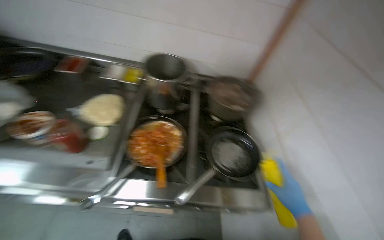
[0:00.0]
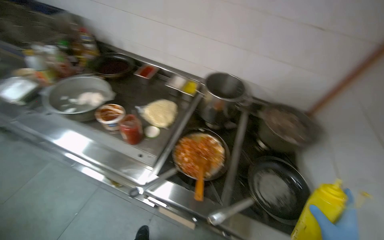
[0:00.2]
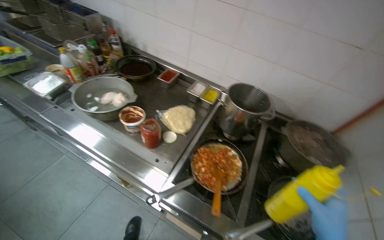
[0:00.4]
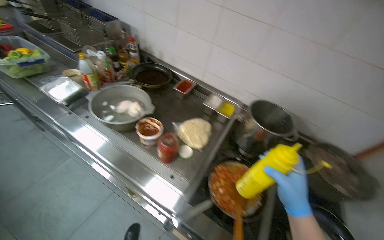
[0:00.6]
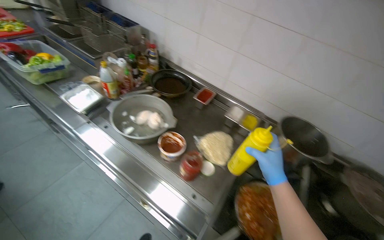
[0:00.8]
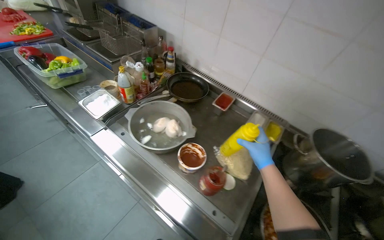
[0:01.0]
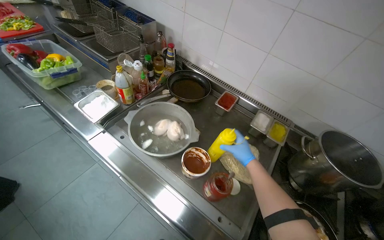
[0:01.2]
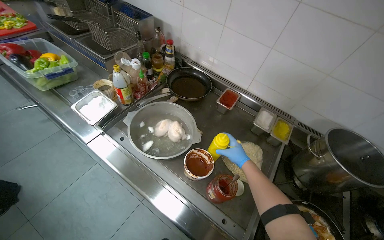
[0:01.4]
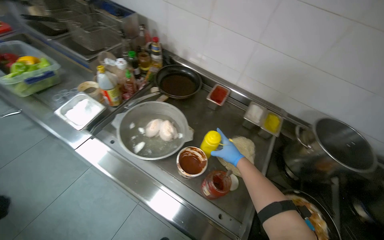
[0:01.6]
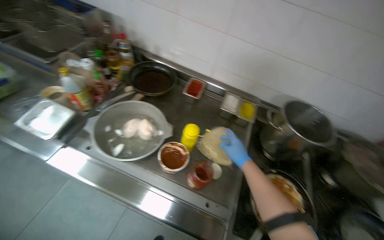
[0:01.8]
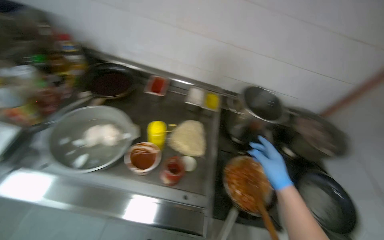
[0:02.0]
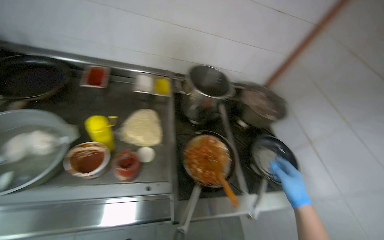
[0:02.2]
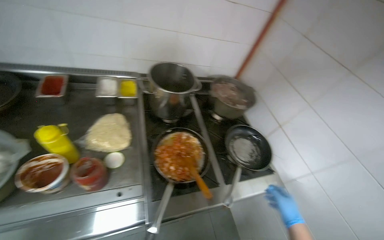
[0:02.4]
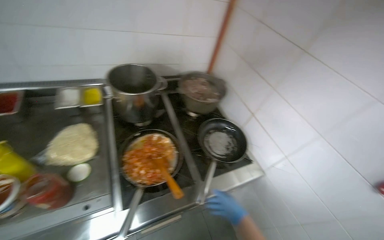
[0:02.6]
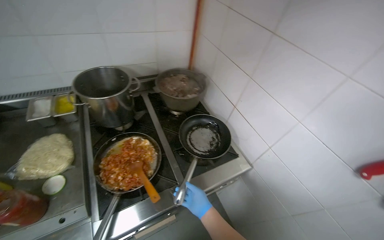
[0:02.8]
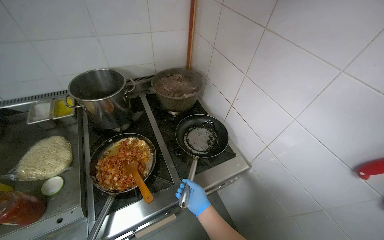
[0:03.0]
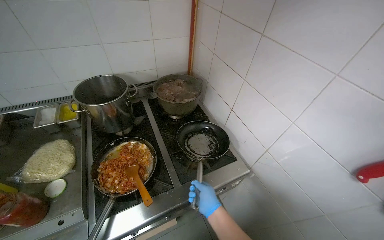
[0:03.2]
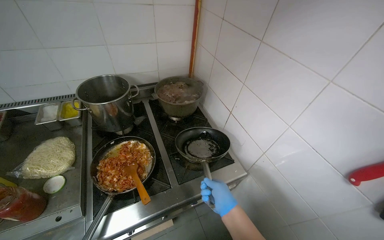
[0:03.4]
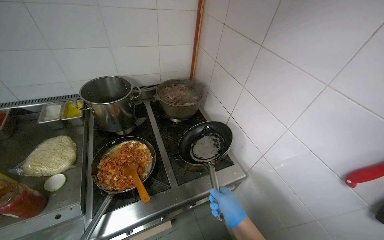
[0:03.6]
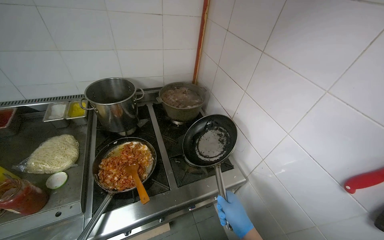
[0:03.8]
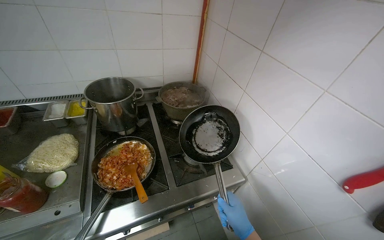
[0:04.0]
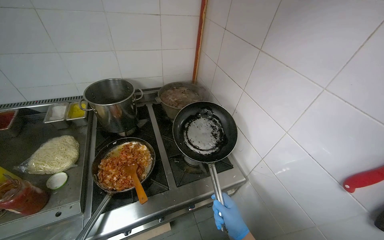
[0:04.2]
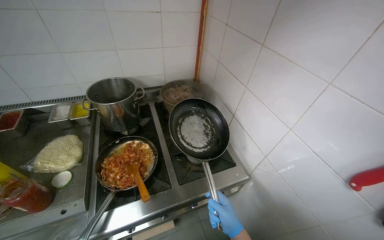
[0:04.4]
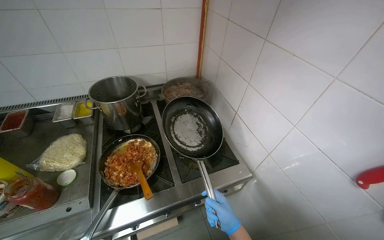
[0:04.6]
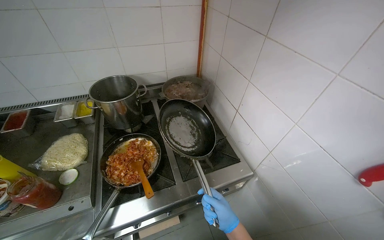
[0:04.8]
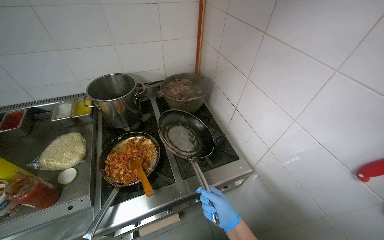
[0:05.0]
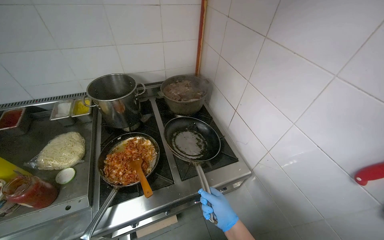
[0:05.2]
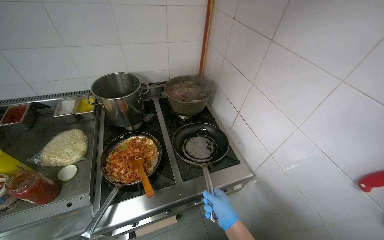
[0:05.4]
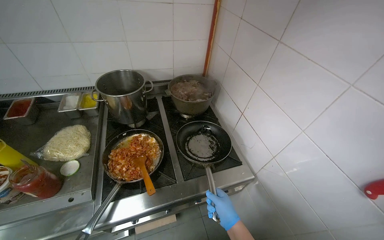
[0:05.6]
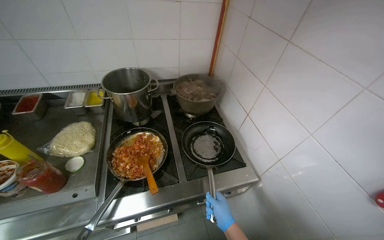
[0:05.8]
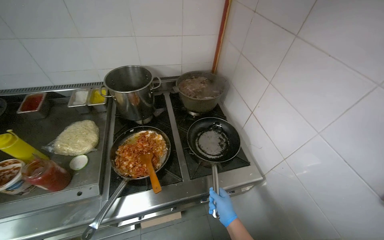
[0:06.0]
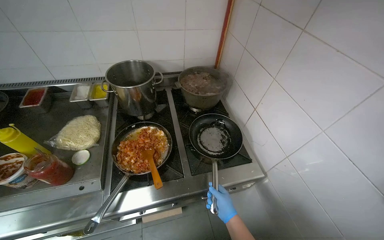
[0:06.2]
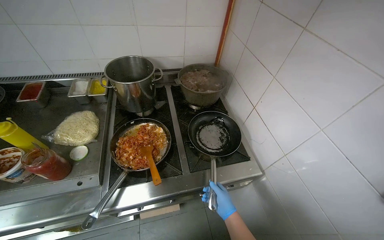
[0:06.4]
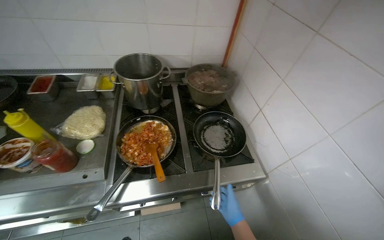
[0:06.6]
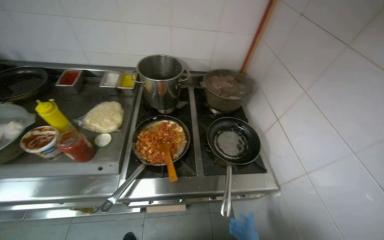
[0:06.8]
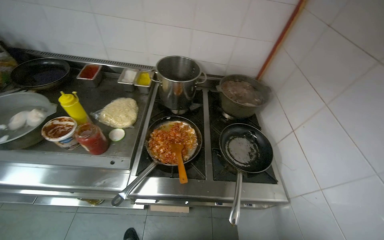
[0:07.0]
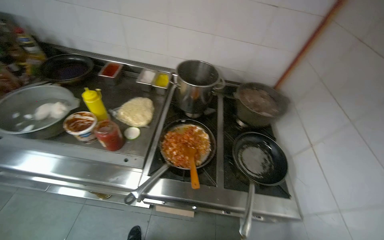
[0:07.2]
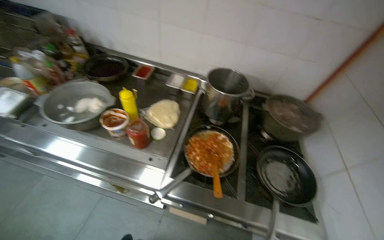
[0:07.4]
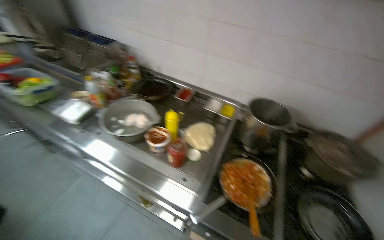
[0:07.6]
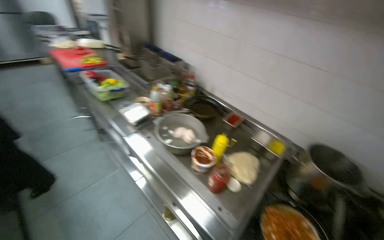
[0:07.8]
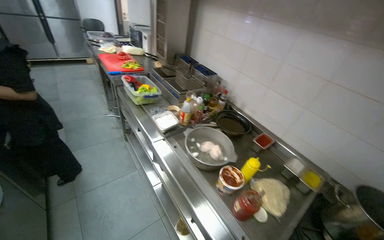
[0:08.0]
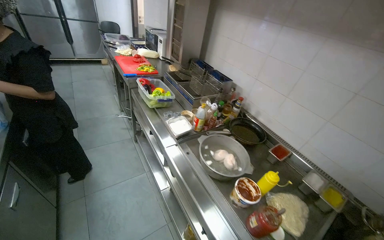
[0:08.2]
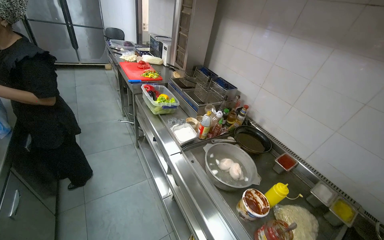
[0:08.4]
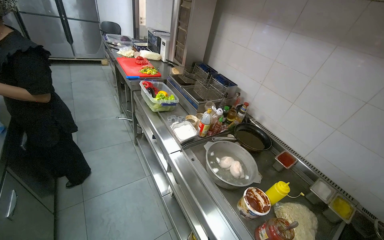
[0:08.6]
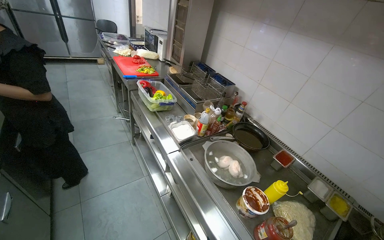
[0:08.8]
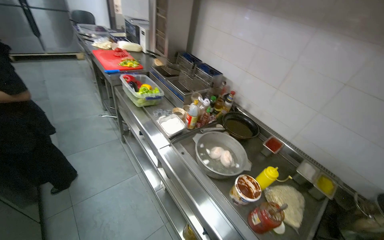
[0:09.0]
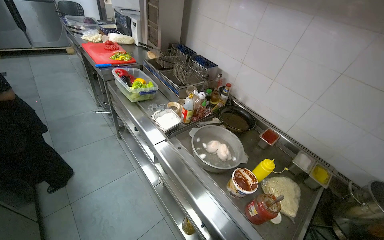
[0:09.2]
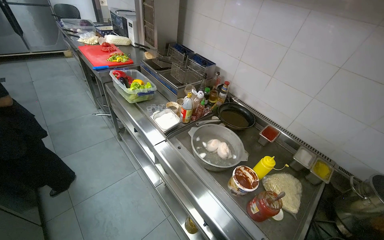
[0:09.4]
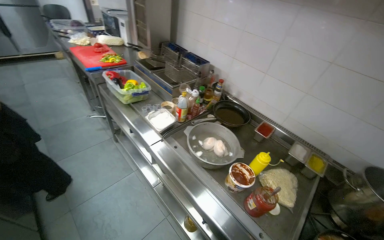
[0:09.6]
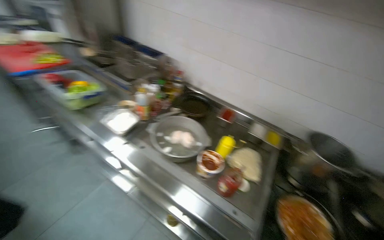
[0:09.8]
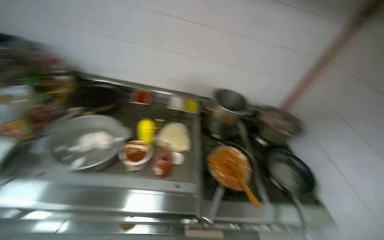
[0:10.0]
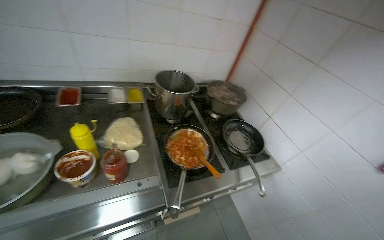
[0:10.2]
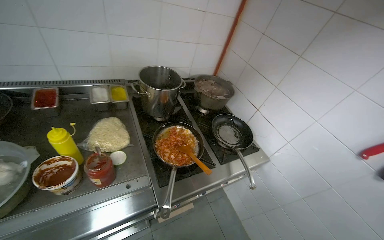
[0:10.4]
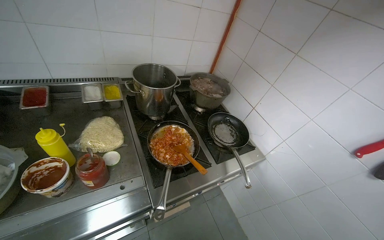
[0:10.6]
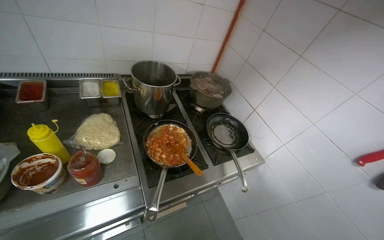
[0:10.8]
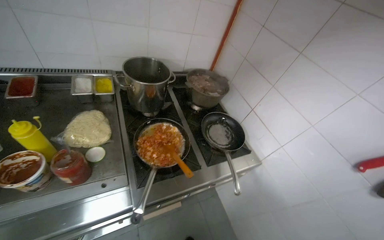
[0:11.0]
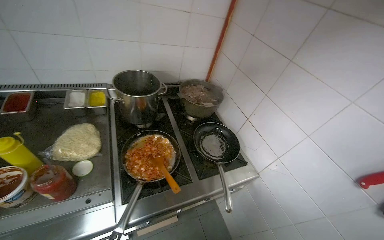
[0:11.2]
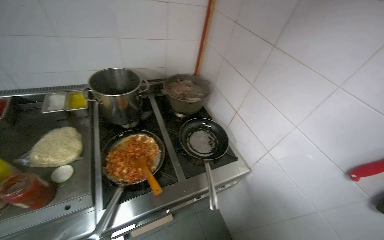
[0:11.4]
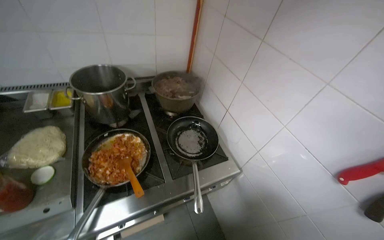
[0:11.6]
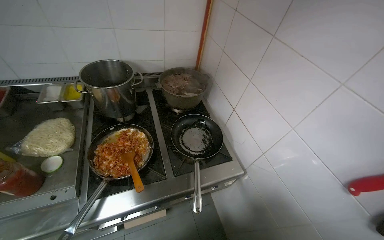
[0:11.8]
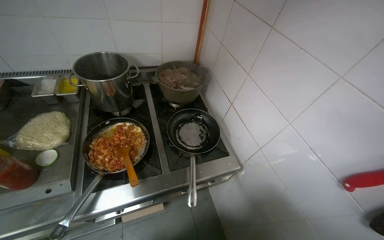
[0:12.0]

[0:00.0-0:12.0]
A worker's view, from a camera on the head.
Job: cooking food.
The whole recording: Preparing and cooking vegetables in pan. The worker takes a pan, adds oil, transfers chopped vegetables to it, and begins stirring them on the stove.
0:00.0 to 0:01.6: The head travels roughly 60 cm. The head turns to the left by some 30 degrees.
0:01.6 to 0:03.0: The camera travels about 60 cm. The head rotates approximately 55 degrees to the right.
0:03.0 to 0:04.4: The right hand is displaced to the right and nearer to the camera by some 15 cm.
0:06.0 to 0:07.6: The head rotates roughly 40 degrees to the left.
0:07.6 to 0:09.0: The wearer looks some 25 degrees further to the left.
0:09.0 to 0:10.4: The head turns to the right by roughly 75 degrees. The wearer looks roughly 20 degrees further downward.
0:10.4 to 0:12.0: The head travels about 40 cm.

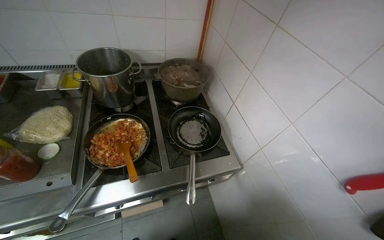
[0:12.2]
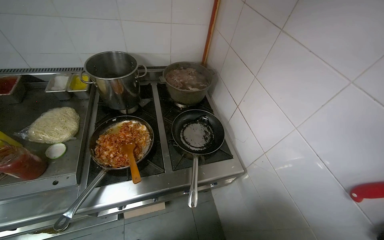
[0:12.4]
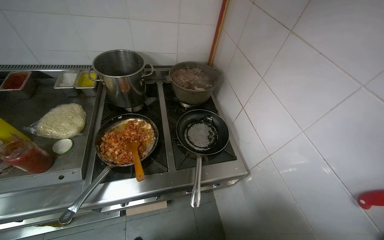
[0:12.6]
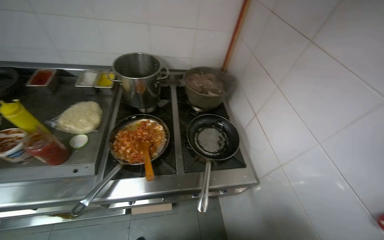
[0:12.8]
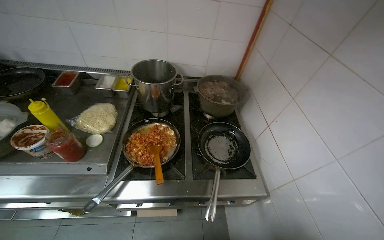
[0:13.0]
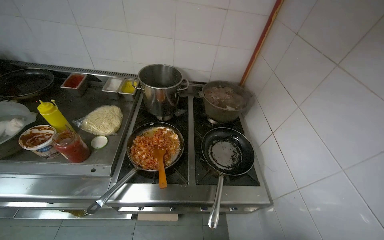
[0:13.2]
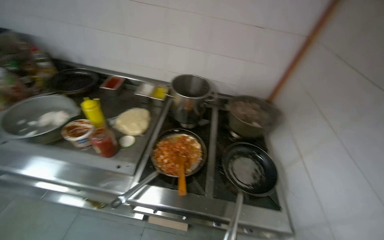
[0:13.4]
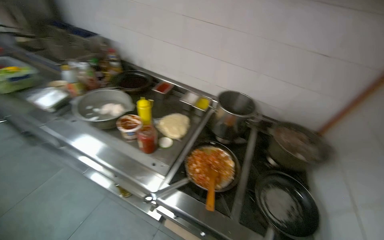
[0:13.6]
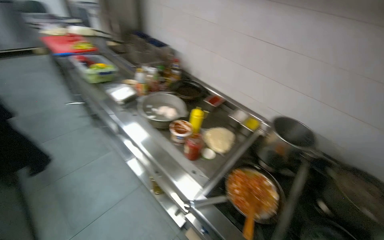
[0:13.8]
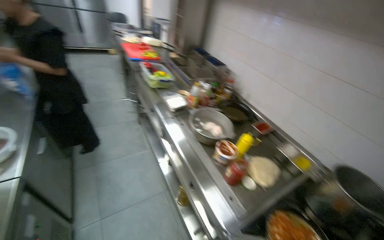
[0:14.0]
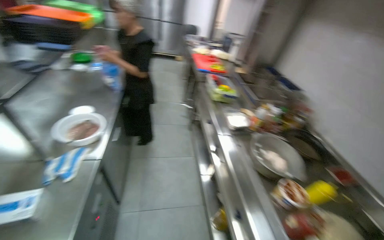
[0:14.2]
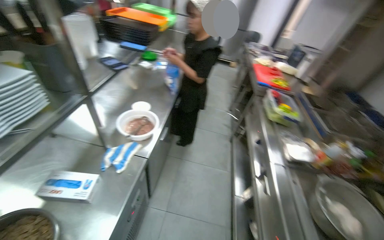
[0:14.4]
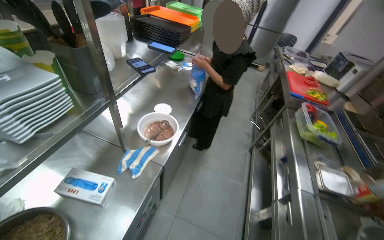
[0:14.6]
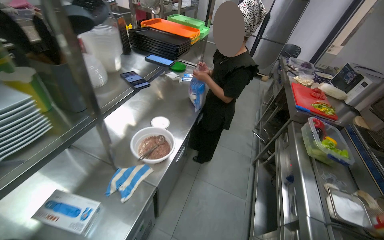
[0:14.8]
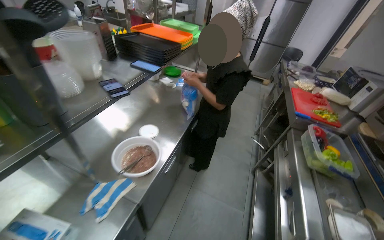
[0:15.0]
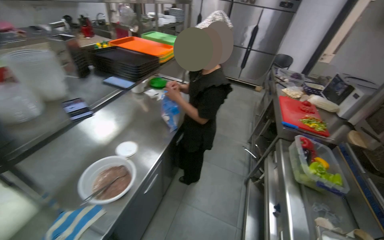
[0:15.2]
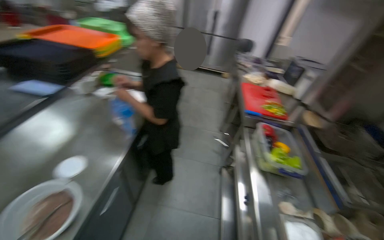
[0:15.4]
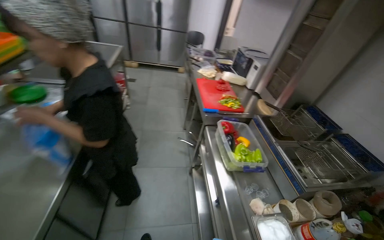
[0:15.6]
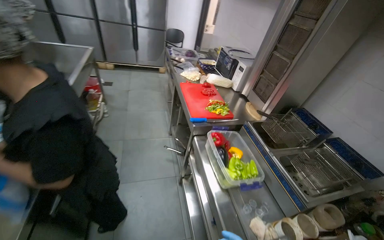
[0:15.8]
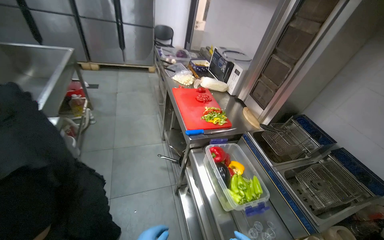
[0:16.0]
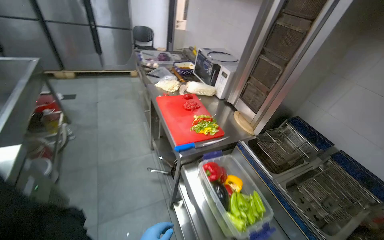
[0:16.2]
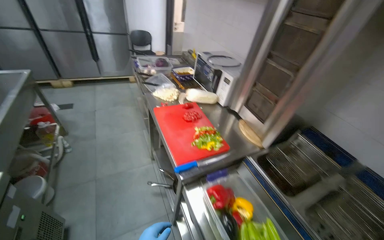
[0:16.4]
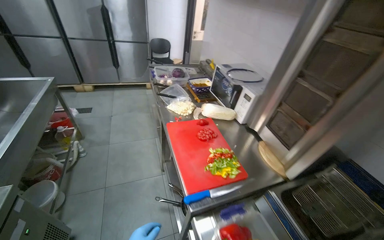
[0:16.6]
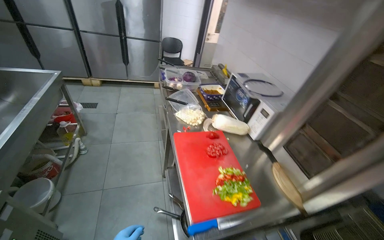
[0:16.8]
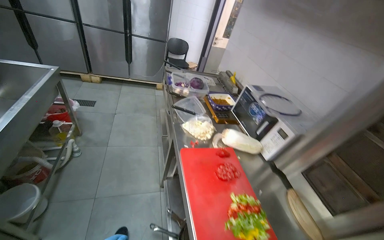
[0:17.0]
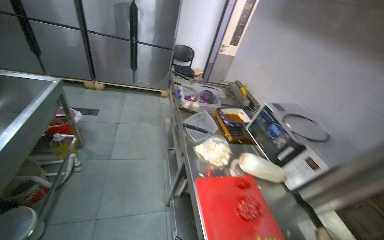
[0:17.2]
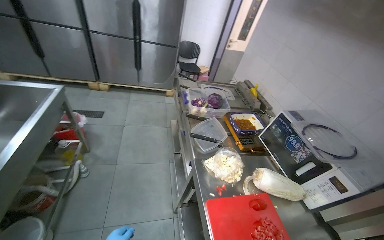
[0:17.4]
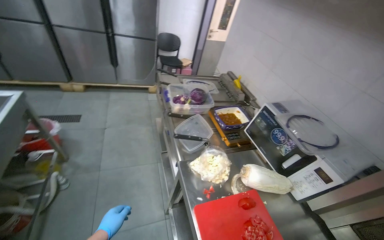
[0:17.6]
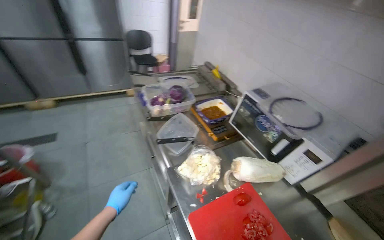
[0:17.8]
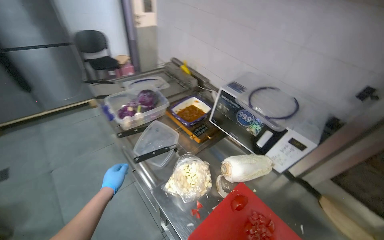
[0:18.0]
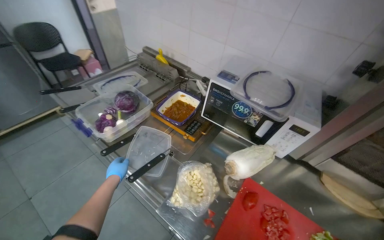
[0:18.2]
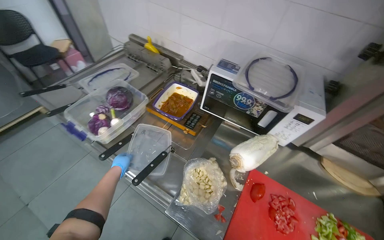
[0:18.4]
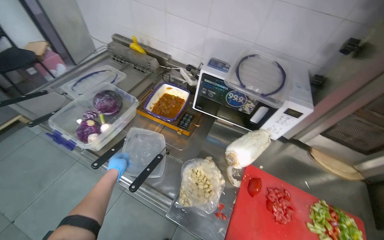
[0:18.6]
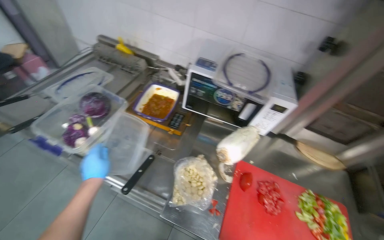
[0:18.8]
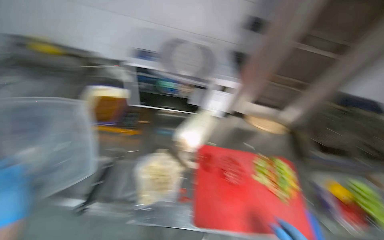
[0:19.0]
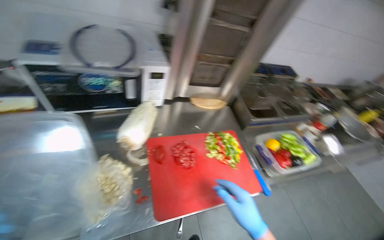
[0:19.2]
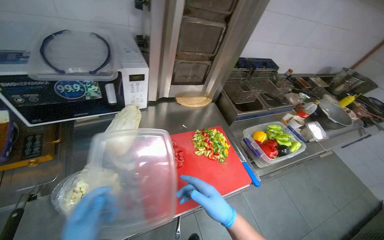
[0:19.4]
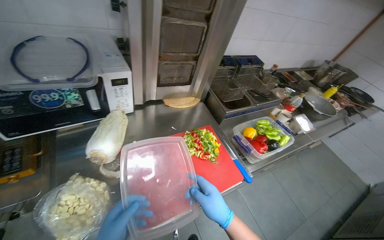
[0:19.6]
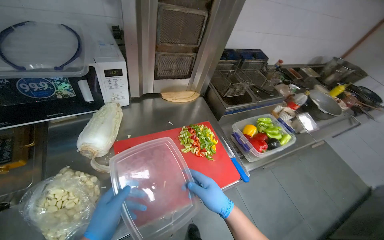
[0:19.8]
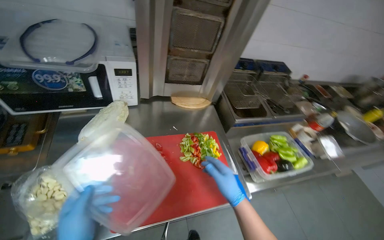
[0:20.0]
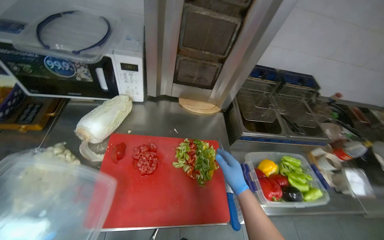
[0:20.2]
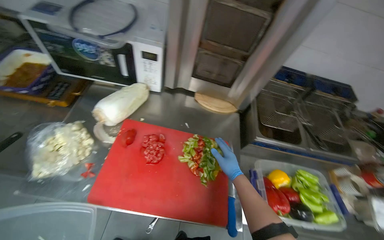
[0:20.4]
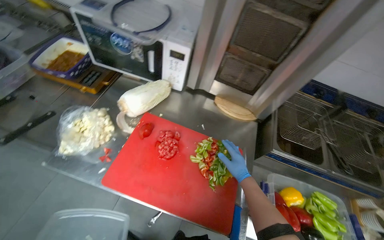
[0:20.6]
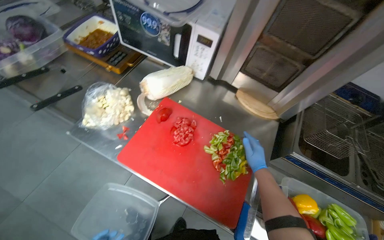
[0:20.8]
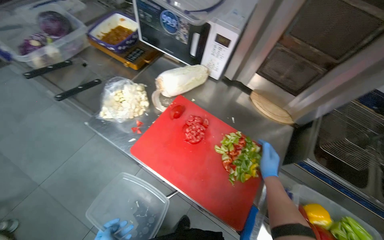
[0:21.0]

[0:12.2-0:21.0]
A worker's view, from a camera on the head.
Job: cooking food.
The whole recording: Preparing and cooking vegetables in pan. The worker takes a pan, adds oil, transfers chopped vegetables to it, and begins stirring them on the stove.
0:12.2 to 0:13.6: The wearer looks roughly 40 degrees further to the left. The camera pitches upward, by approximately 15 degrees.
0:13.6 to 0:15.2: The camera travels roughly 80 cm. The head turns to the left by approximately 85 degrees. The camera pitches upward, by approximately 20 degrees.
0:15.2 to 0:16.6: The camera travels about 1 m. The head turns to the right by some 40 degrees.
0:16.6 to 0:18.0: The head travels approximately 70 cm. The head rotates some 20 degrees to the right.
0:18.0 to 0:19.6: The head rotates approximately 75 degrees to the right. The wearer looks about 20 degrees further downward.
0:19.6 to 0:21.0: The wearer looks roughly 60 degrees further to the left.
